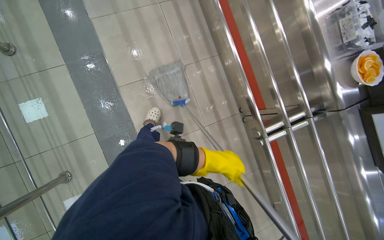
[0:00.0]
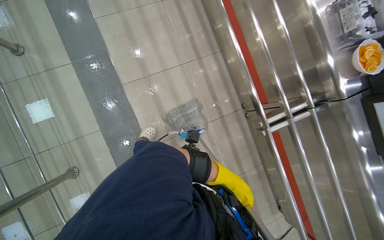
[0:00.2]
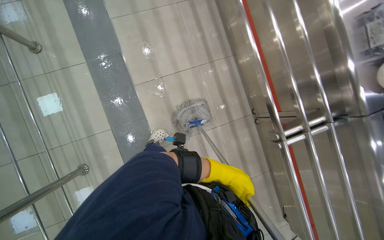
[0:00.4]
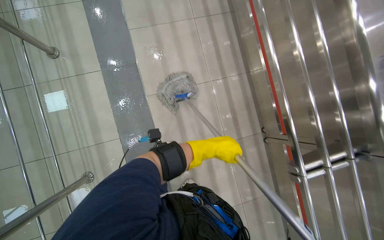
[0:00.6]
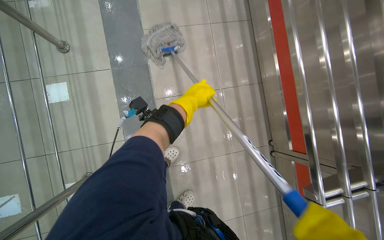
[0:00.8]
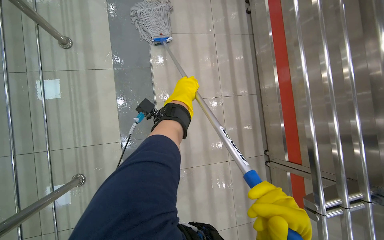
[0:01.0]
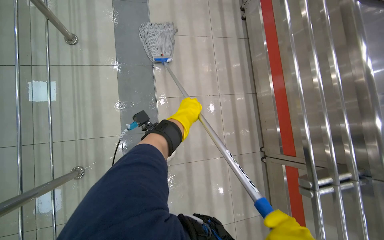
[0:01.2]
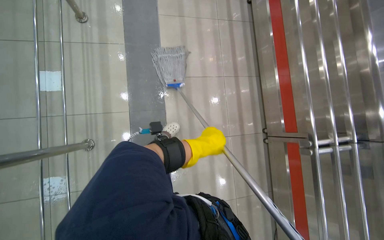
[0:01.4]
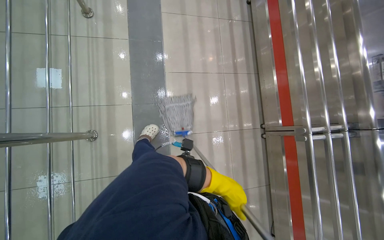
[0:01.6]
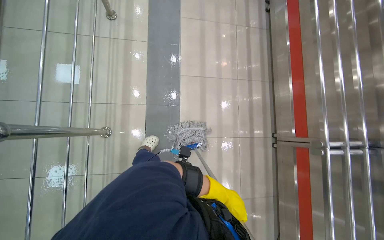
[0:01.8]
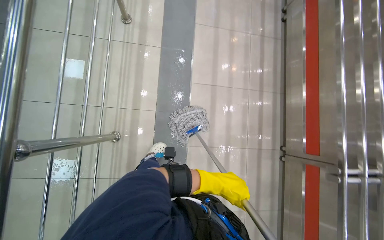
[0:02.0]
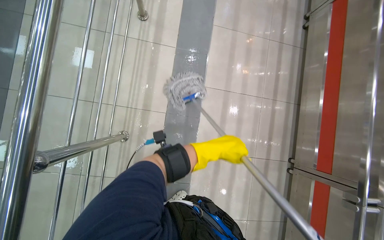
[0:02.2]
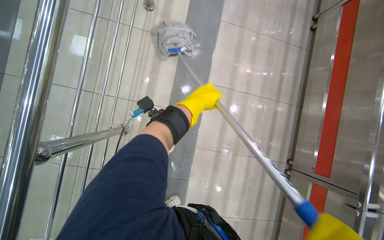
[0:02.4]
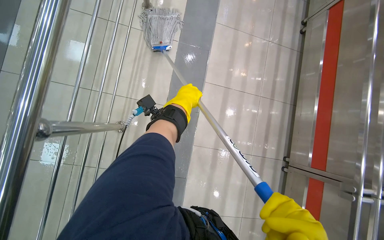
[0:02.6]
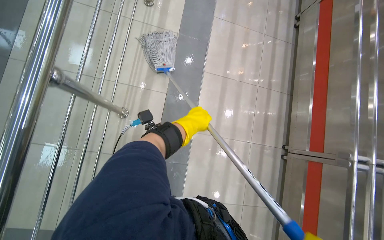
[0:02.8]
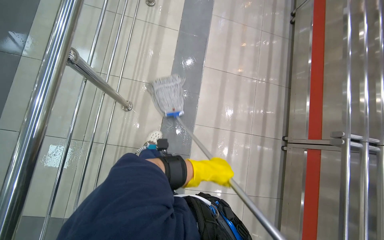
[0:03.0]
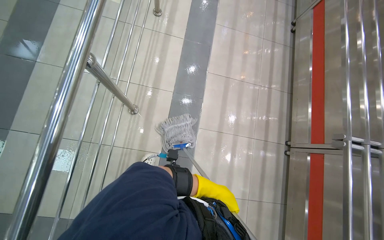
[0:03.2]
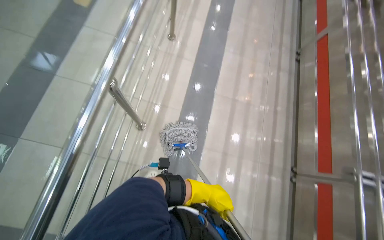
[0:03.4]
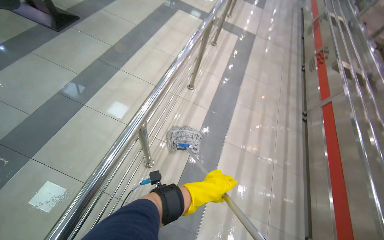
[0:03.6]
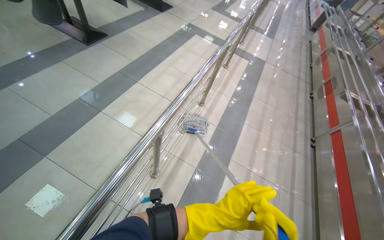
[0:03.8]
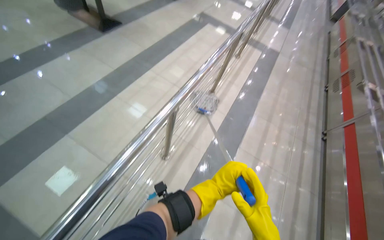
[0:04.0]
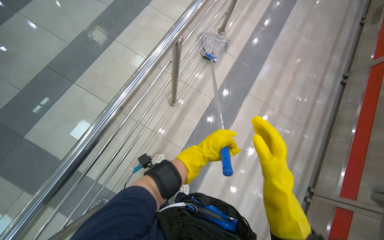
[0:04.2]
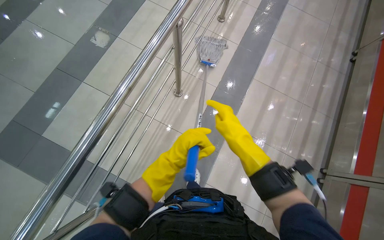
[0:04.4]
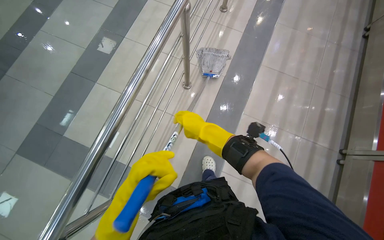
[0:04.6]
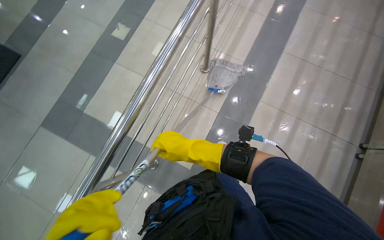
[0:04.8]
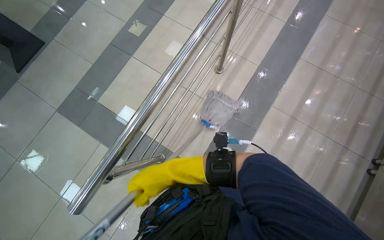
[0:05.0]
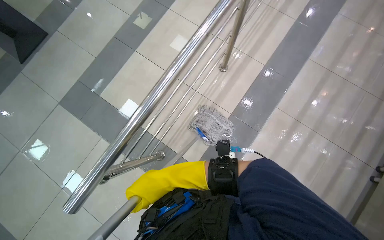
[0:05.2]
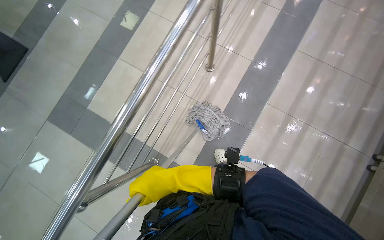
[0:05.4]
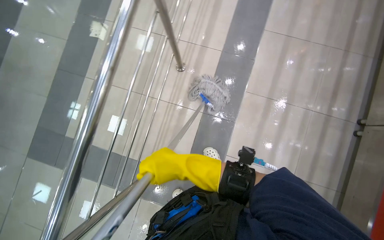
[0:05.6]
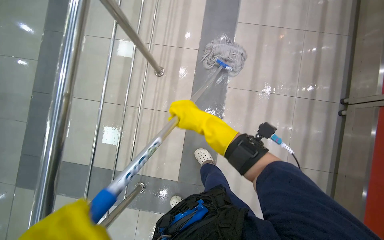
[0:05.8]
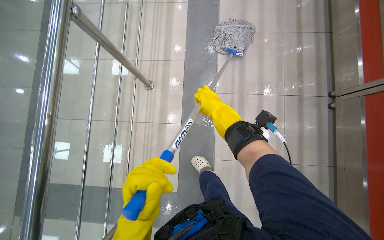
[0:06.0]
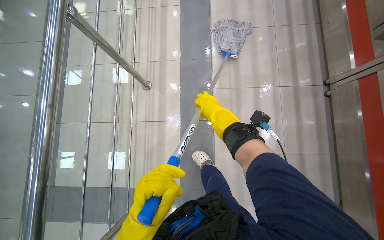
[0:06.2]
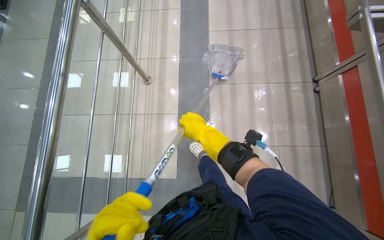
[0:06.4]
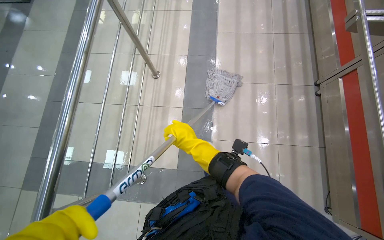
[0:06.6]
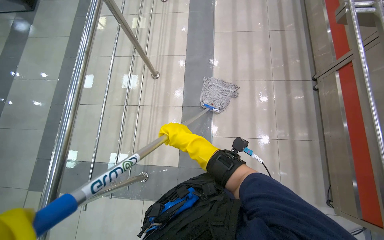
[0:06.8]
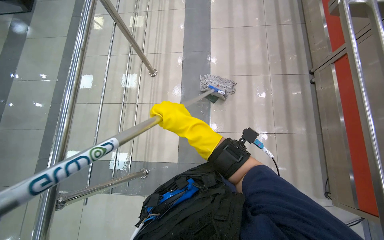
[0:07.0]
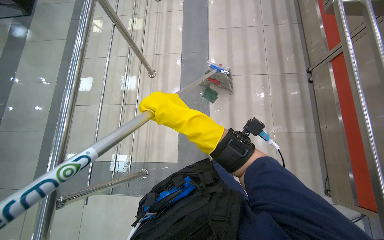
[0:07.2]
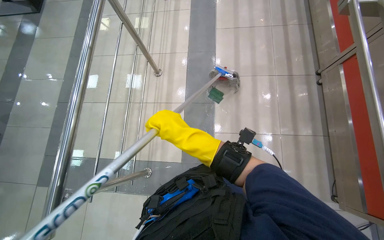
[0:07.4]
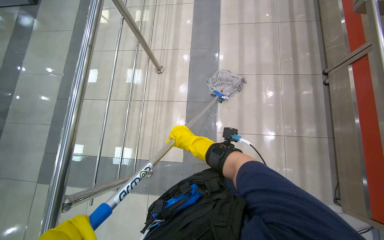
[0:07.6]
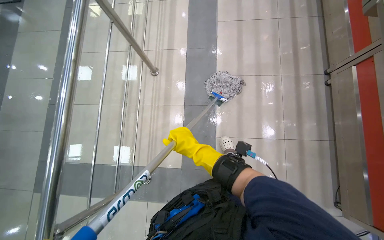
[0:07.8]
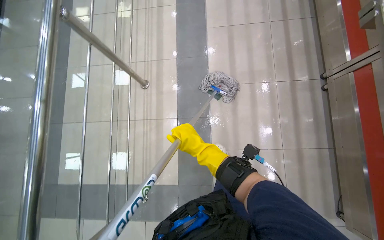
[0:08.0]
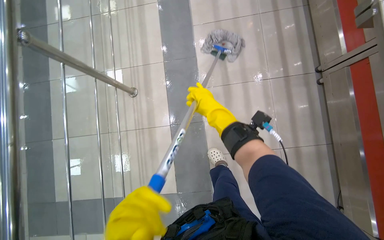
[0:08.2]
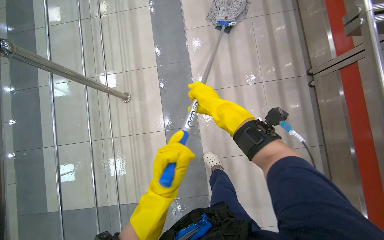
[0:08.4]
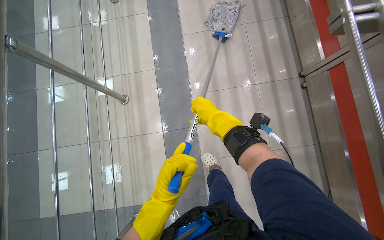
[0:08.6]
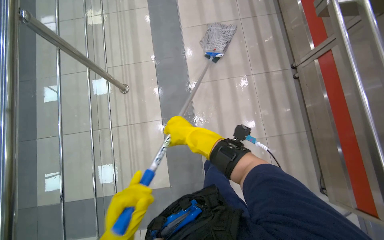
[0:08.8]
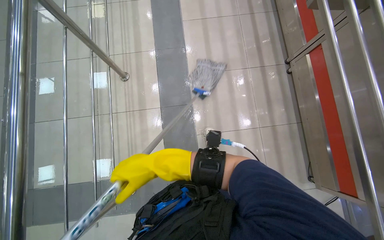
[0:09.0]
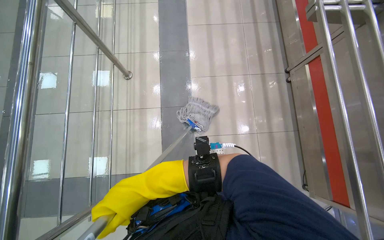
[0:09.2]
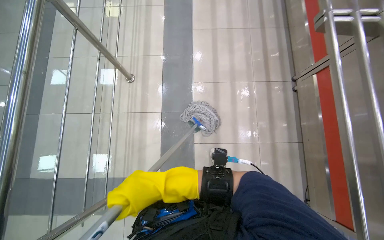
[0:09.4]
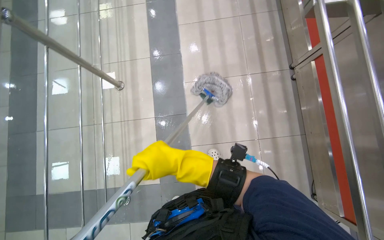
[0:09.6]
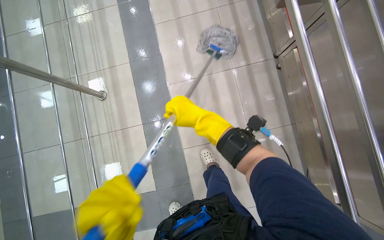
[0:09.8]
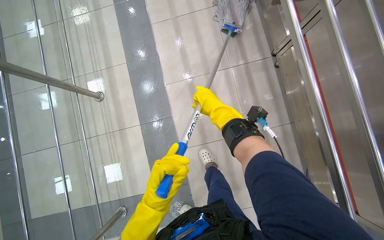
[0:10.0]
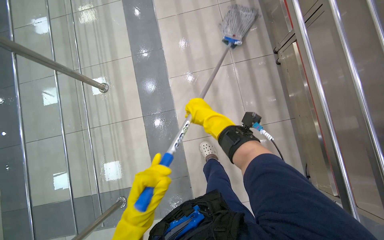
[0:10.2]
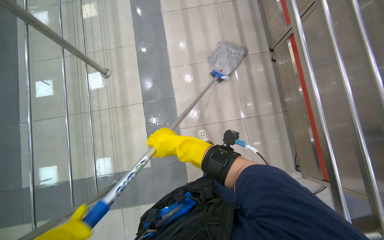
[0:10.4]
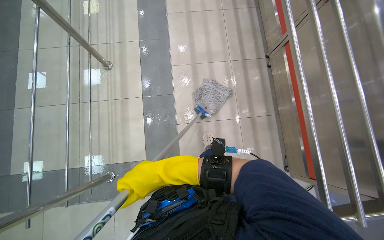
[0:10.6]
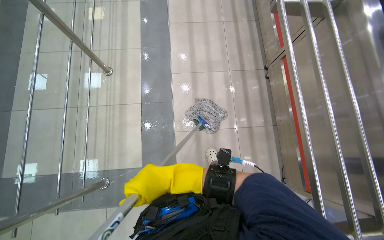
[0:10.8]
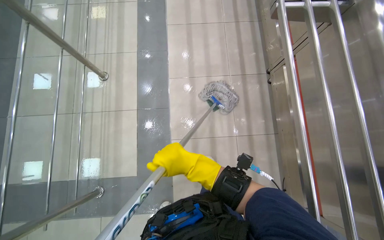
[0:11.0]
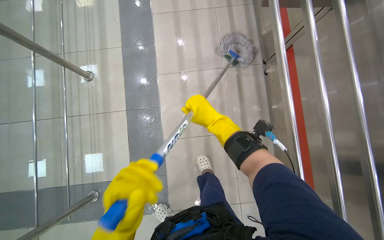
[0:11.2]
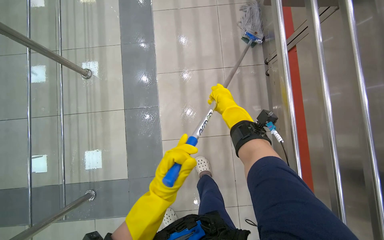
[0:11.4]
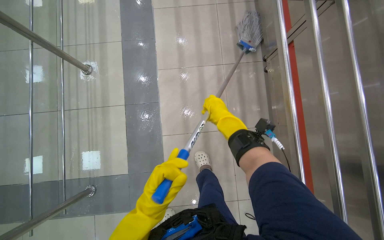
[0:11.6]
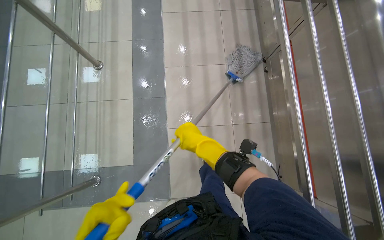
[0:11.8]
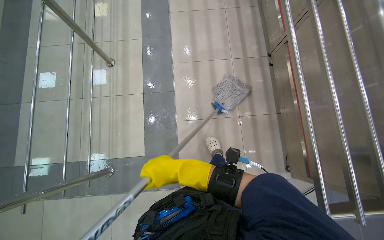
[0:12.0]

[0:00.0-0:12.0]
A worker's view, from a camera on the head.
Job: mopping floor.
The whole recording: Mopping cafeteria floor. The worker mops the tiled floor of the cafeteria with a string mop.
0:00.0 to 0:01.6: The left hand goes up and down the picture, roughly 35 cm each way, reversing 2 times.
0:01.6 to 0:03.0: The left hand moves to the left, some 25 cm, and travels up the picture and back again, roughly 40 cm each way.
0:03.0 to 0:04.4: The head rotates about 20 degrees to the left.
0:04.4 to 0:06.0: Everything in view rotates about 25 degrees counterclockwise.
0:06.0 to 0:07.6: The right hand heads down the picture, covering approximately 25 cm.
0:07.6 to 0:09.0: The right hand is displaced to the left by about 15 cm.
0:09.0 to 0:10.4: The right hand goes to the right and returns, some 40 cm each way.
0:10.4 to 0:12.0: The right hand swings up and down the picture, roughly 25 cm each way, with 2 reversals.

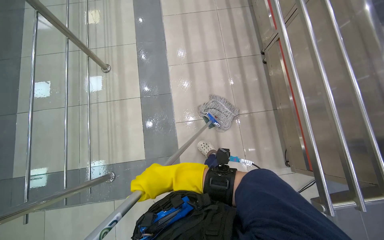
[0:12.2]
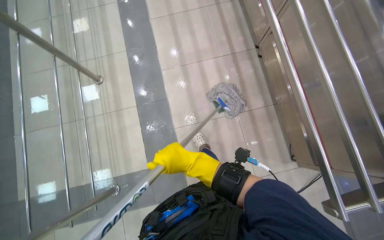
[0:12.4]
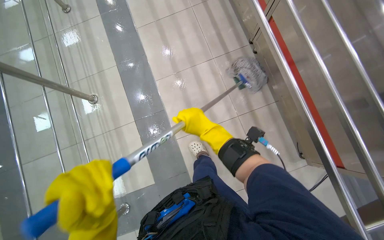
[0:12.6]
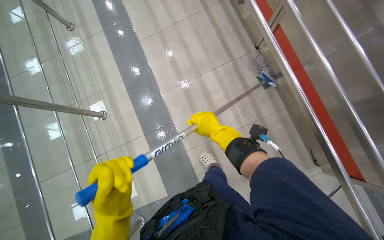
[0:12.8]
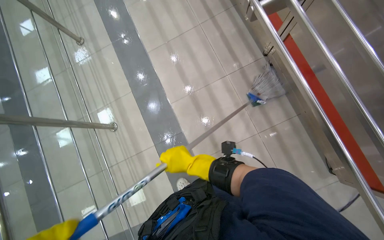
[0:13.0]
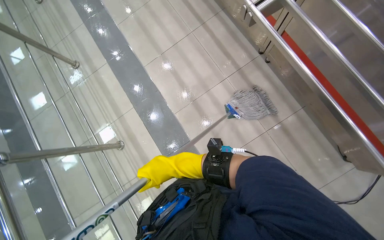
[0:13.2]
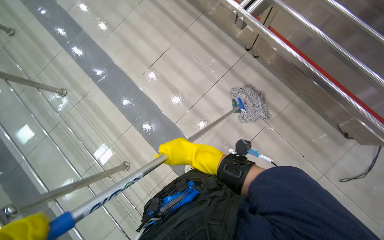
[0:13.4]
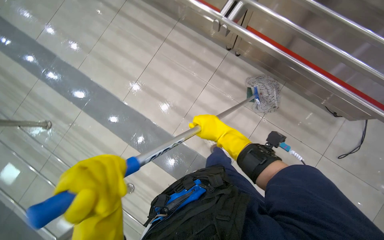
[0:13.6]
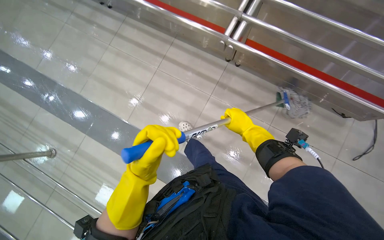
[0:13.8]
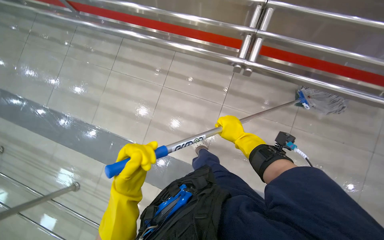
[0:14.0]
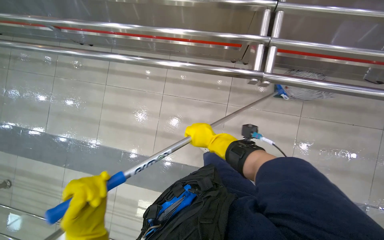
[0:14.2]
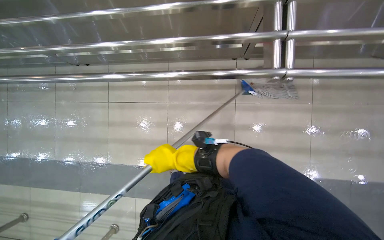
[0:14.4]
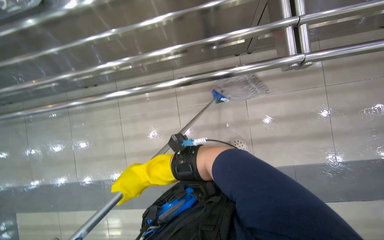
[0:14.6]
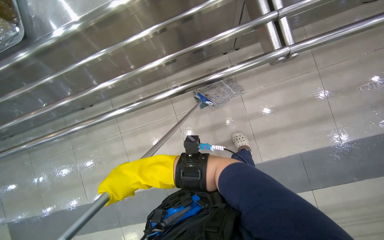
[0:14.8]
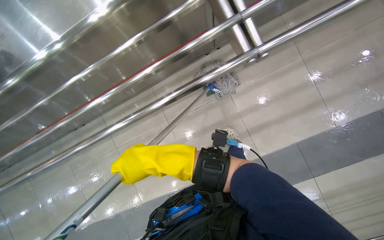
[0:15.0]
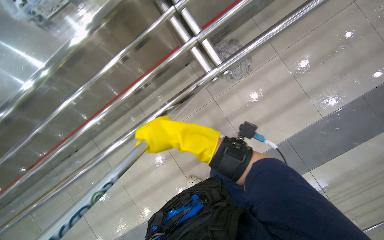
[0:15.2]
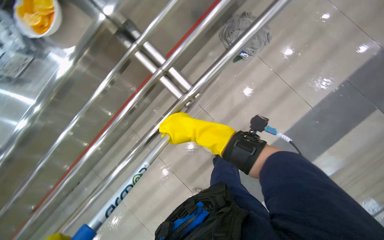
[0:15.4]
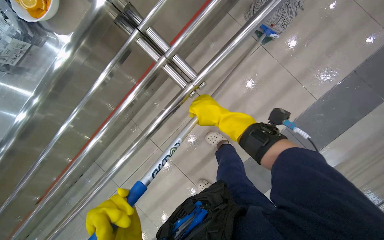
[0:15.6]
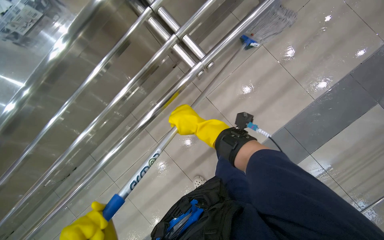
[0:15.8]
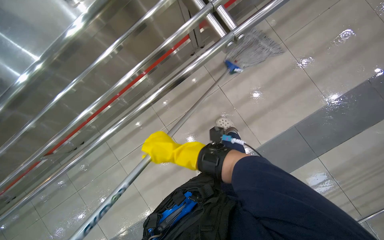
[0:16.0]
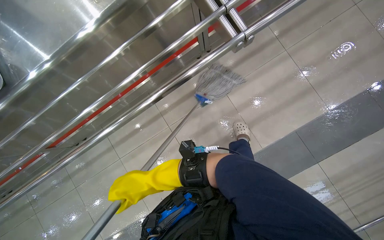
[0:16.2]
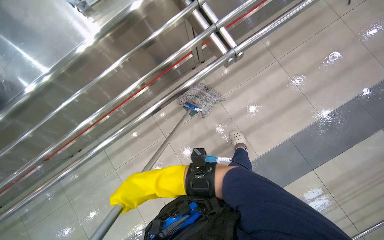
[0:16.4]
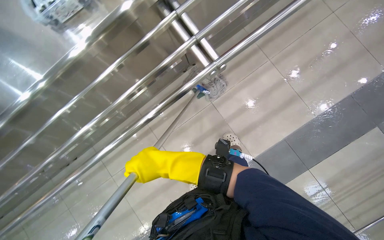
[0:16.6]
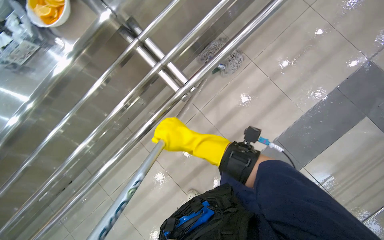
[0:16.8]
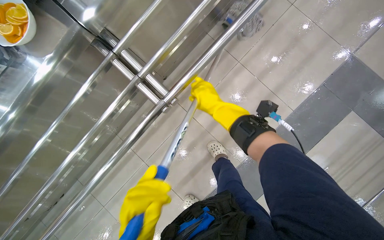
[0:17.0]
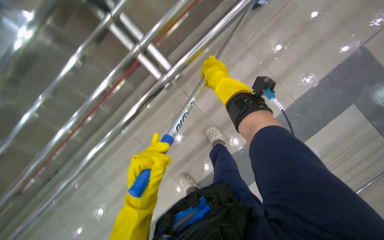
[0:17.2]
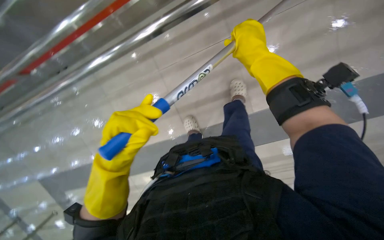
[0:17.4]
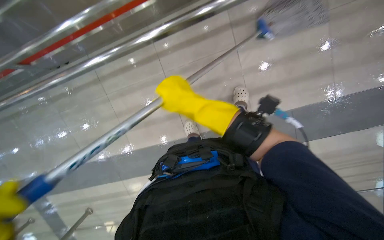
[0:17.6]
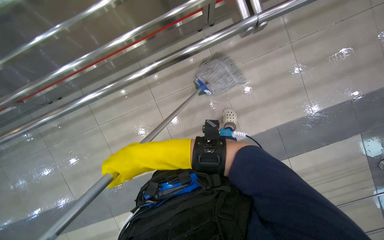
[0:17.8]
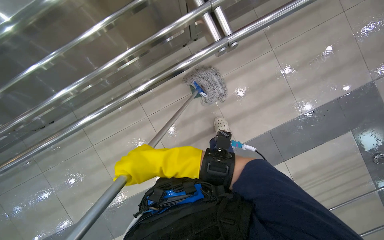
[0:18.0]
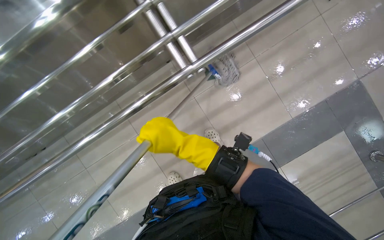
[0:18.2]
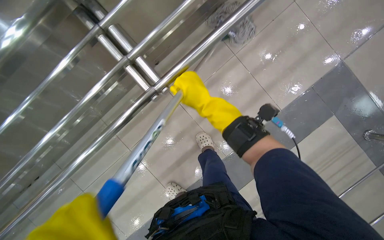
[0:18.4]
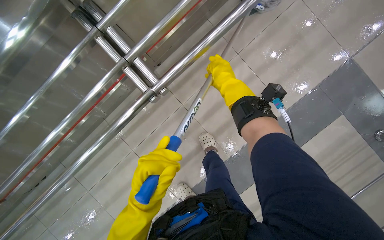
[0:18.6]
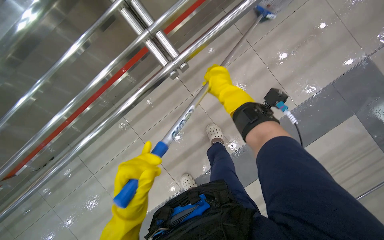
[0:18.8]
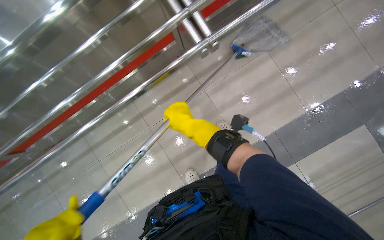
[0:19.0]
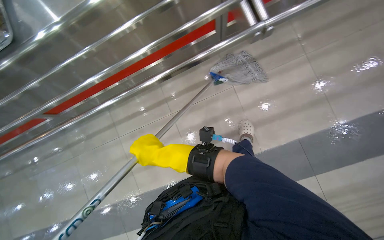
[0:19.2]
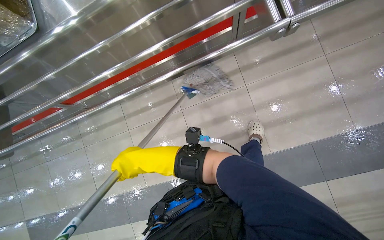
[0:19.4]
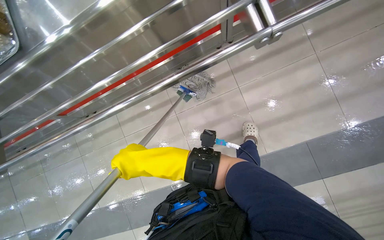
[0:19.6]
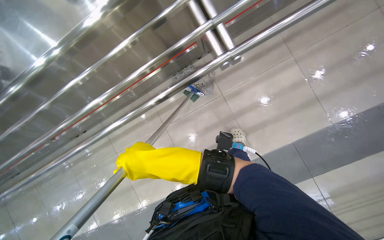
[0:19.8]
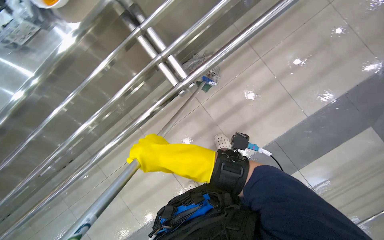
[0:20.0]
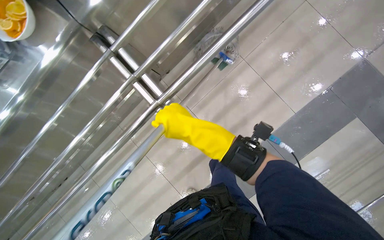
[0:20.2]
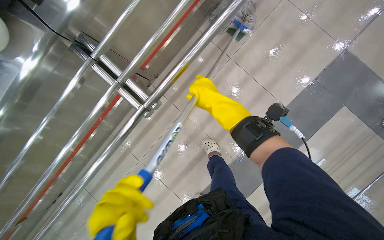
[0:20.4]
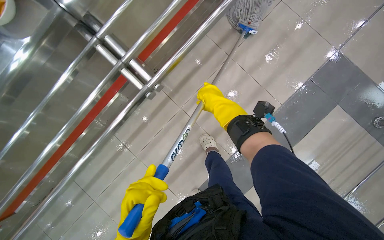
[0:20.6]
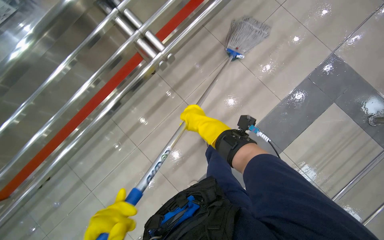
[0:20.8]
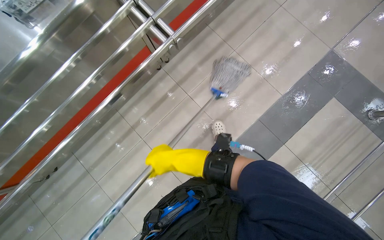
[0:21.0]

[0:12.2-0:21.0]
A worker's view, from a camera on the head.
Job: mopping floor.
The whole recording: Mopping cafeteria floor. The worker mops the tiled floor of the cafeteria with a string mop.
0:12.2 to 0:13.6: The scene rotates counterclockwise by some 45 degrees.
0:13.6 to 0:15.2: Everything in view rotates roughly 65 degrees counterclockwise.
0:15.2 to 0:16.6: The right hand travels to the right and back again, some 15 cm each way.
0:16.6 to 0:18.0: The camera is aimed some 25 degrees further to the right.
0:18.0 to 0:19.6: The right hand goes to the right and returns, about 20 cm each way.
